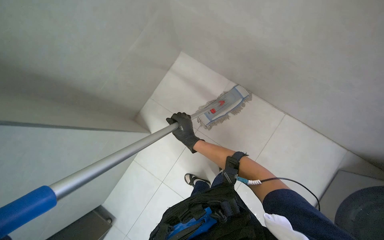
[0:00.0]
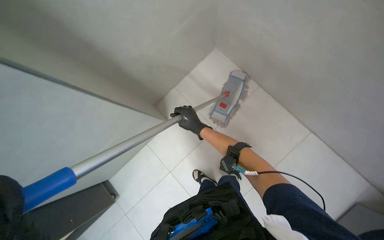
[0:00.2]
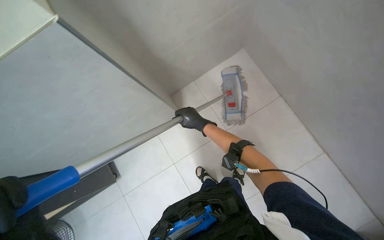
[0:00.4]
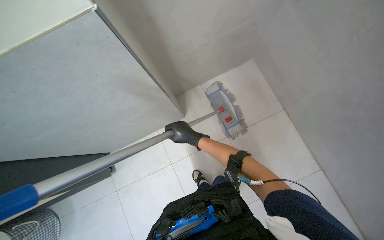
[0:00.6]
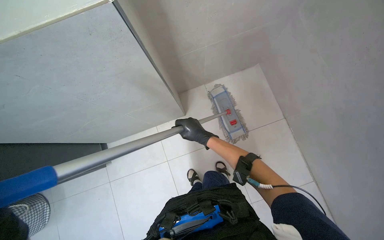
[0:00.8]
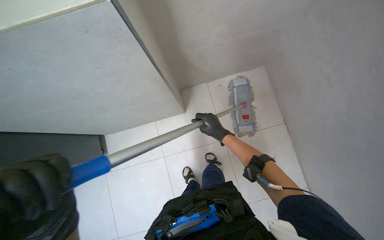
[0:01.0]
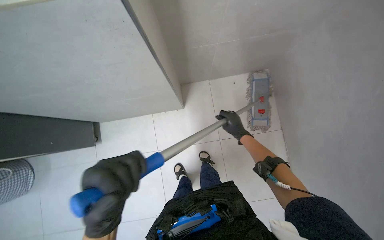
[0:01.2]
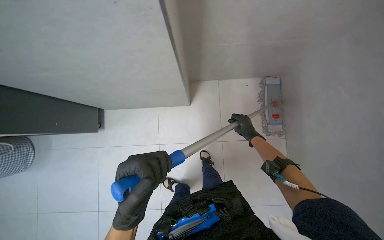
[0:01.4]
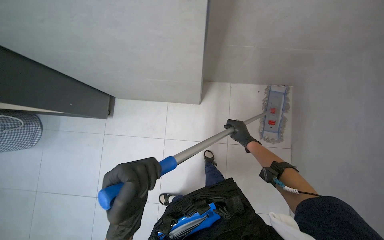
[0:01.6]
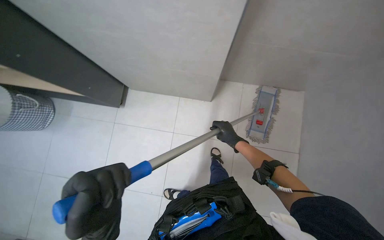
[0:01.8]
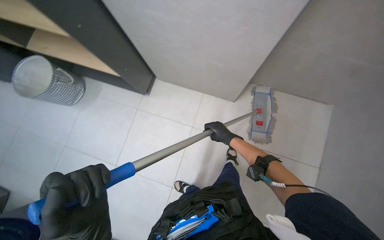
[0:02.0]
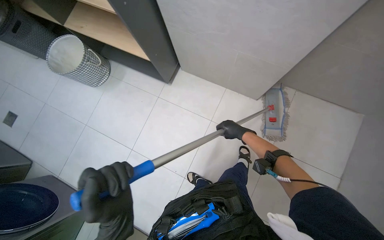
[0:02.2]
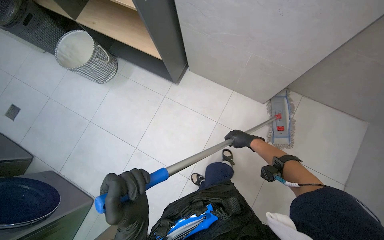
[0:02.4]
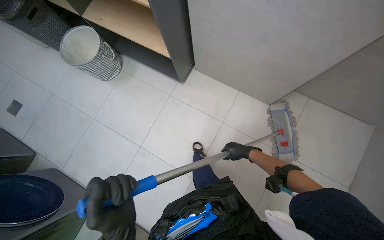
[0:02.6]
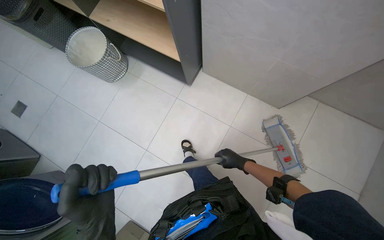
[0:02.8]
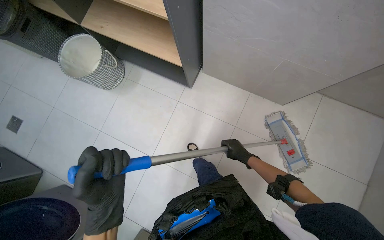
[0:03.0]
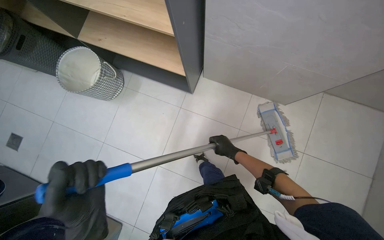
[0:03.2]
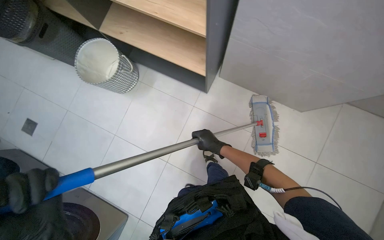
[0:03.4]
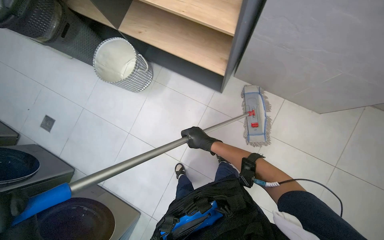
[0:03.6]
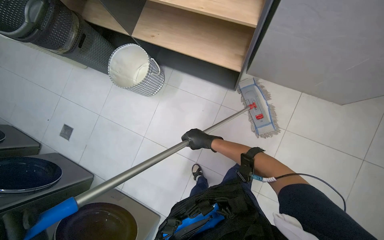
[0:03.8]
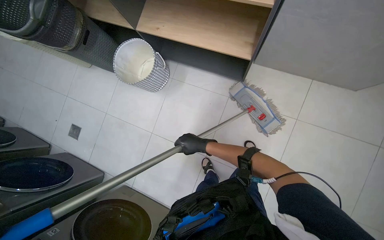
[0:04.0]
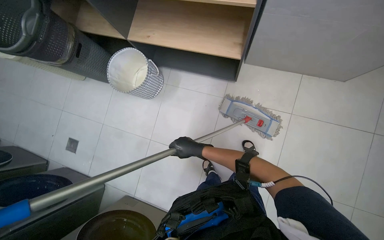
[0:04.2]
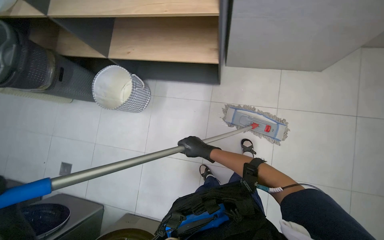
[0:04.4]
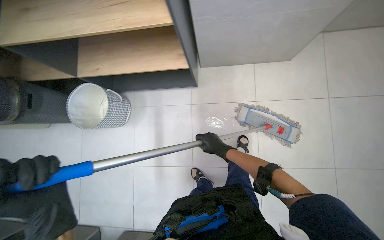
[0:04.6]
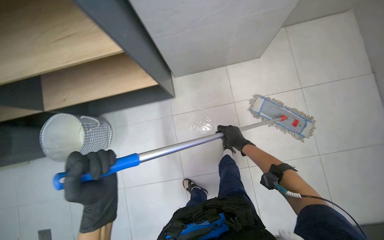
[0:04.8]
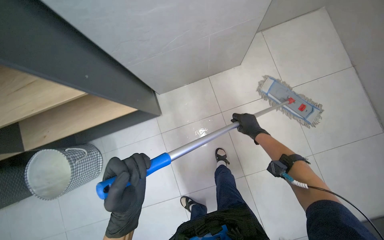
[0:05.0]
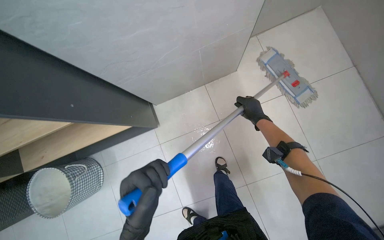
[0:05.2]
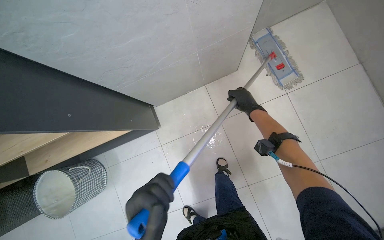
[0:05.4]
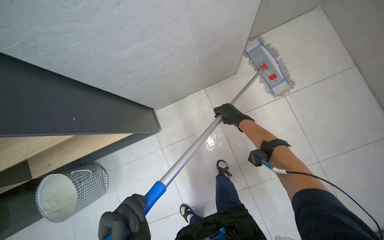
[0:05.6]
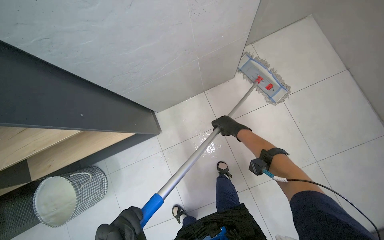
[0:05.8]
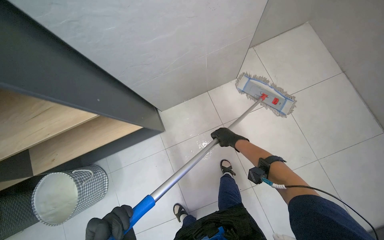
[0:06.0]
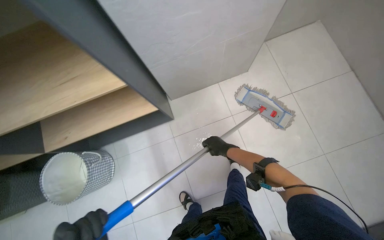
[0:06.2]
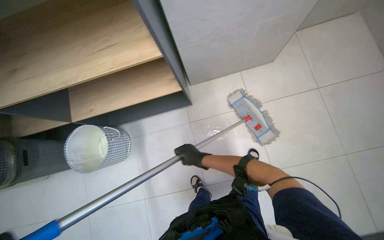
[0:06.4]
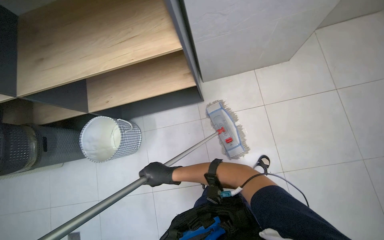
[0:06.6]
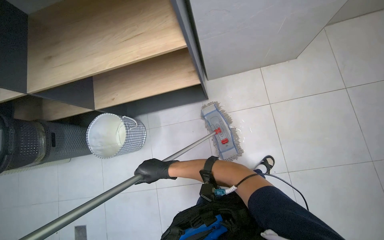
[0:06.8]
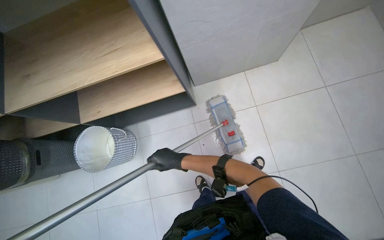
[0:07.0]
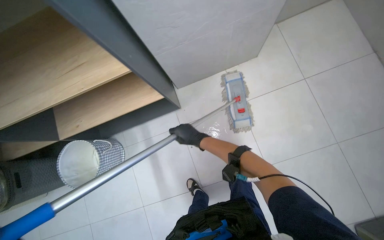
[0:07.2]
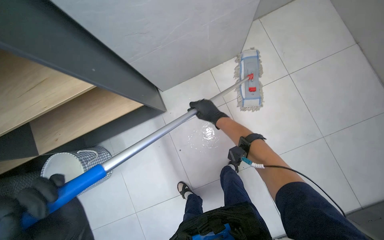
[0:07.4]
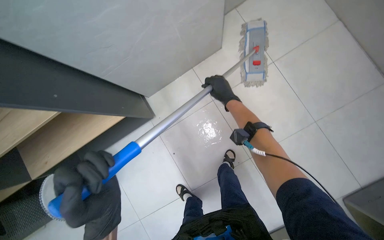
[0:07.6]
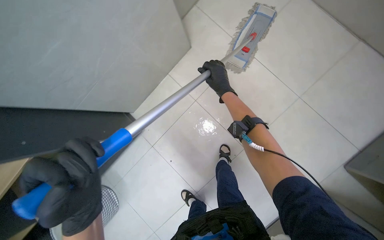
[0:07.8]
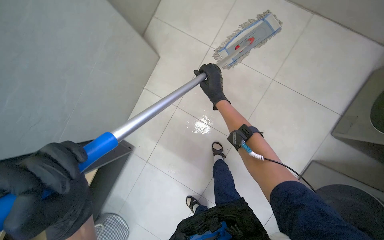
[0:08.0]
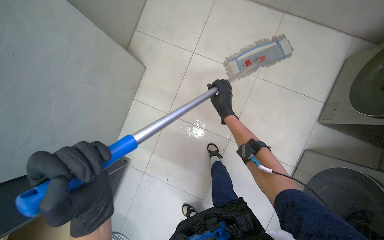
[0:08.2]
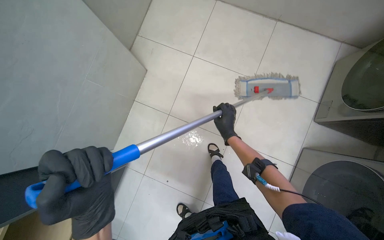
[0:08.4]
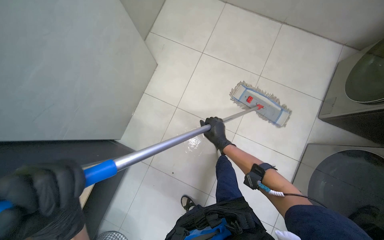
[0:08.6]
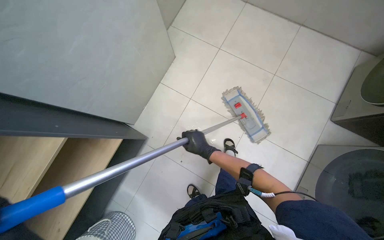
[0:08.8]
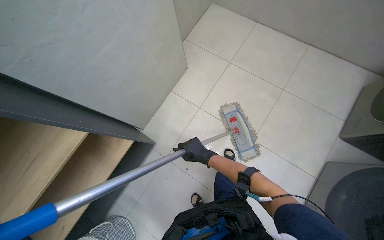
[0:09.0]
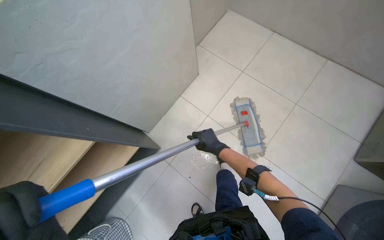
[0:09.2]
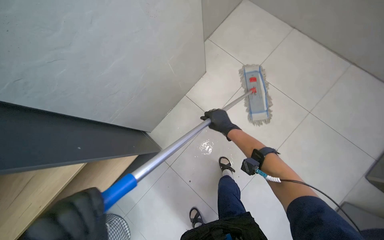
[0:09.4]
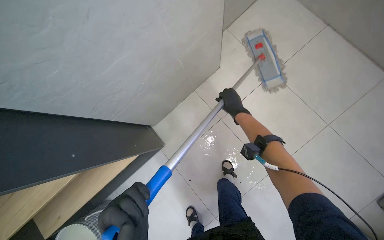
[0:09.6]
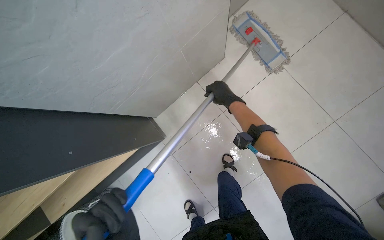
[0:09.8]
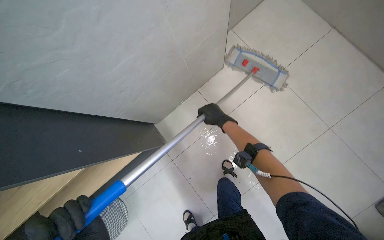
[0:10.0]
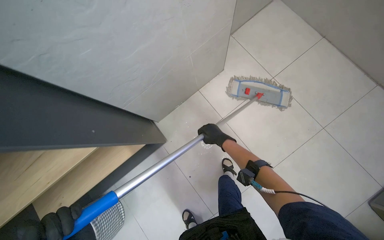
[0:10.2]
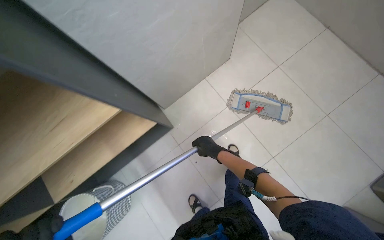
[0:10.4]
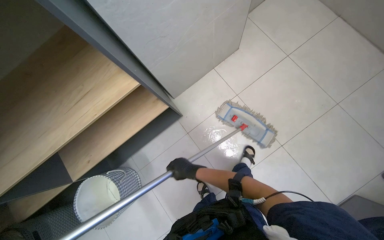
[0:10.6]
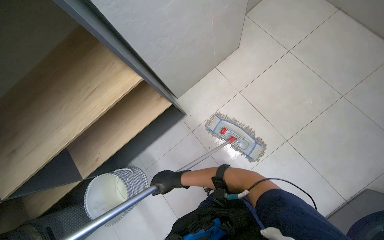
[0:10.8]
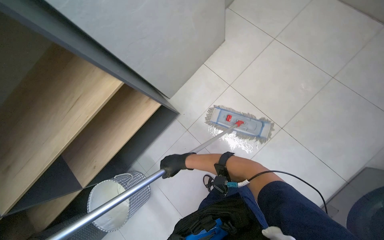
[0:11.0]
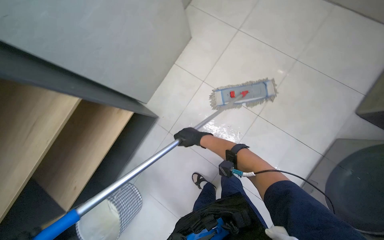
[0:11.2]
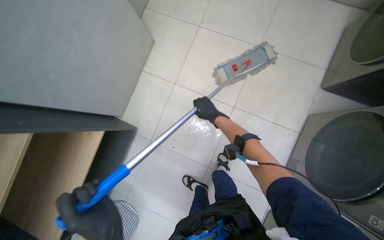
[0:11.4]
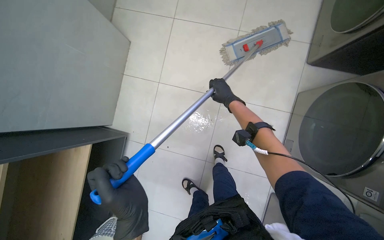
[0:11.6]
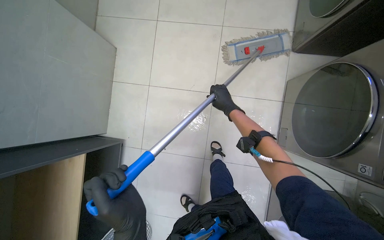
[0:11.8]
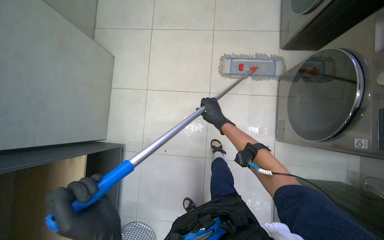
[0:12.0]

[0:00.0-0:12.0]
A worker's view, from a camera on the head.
Job: mopping floor.
The whole recording: Mopping laundry room floor. The worker mops the tiled floor of the laundry room.
0:00.0 to 0:01.6: The right hand moves farther from the camera and to the right, some 40 cm.
0:01.6 to 0:03.0: The camera travels to the left, approximately 50 cm.
0:03.0 to 0:04.4: The right hand heads to the left and nearer to the camera, covering about 20 cm.
0:09.0 to 0:10.4: The right hand goes up the picture and returns, about 20 cm each way.
0:10.4 to 0:12.0: The scene rotates counterclockwise by about 45 degrees.

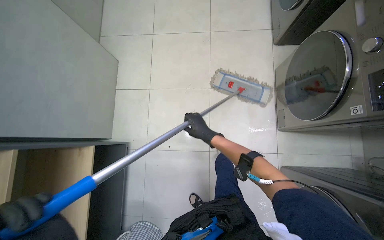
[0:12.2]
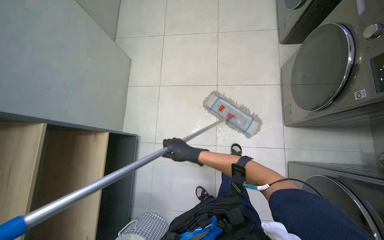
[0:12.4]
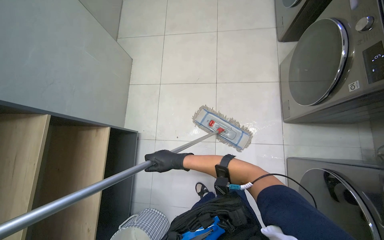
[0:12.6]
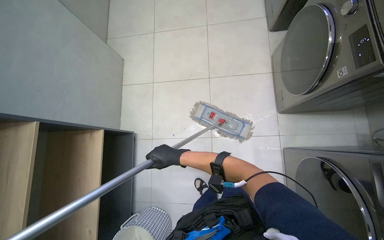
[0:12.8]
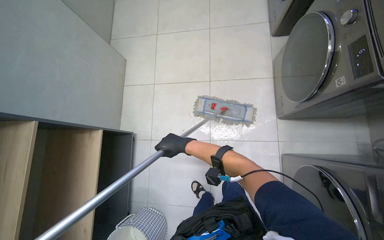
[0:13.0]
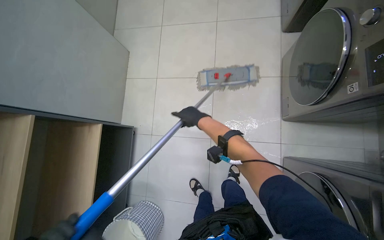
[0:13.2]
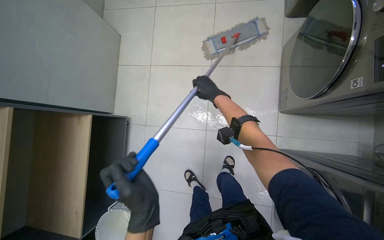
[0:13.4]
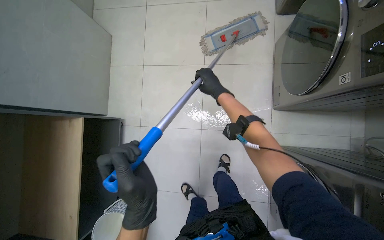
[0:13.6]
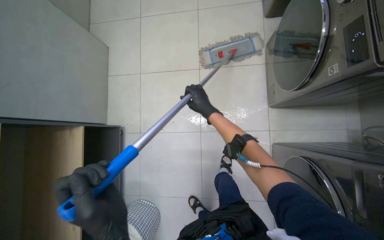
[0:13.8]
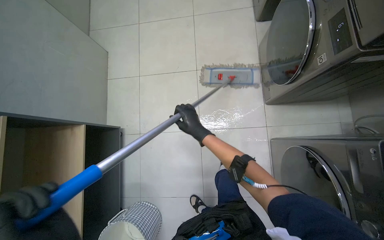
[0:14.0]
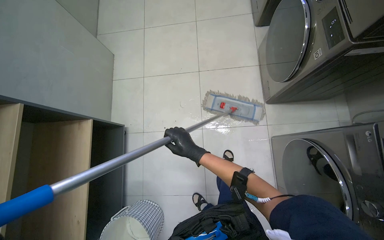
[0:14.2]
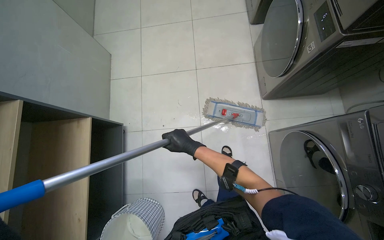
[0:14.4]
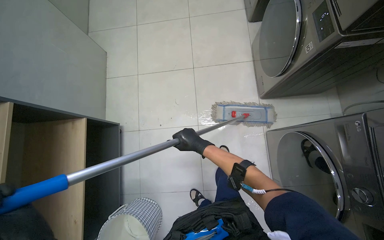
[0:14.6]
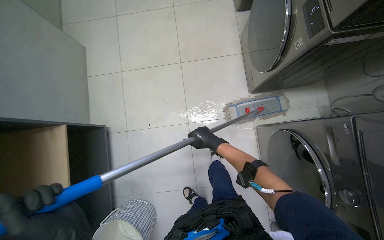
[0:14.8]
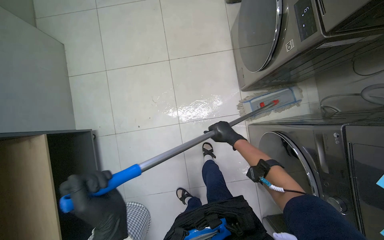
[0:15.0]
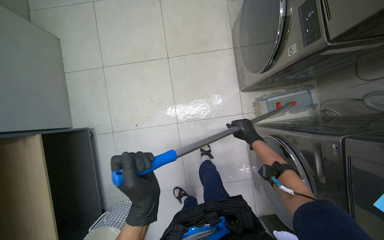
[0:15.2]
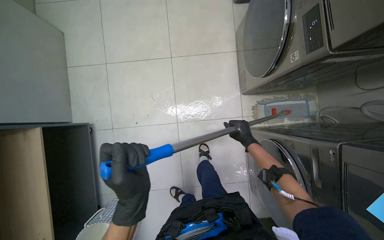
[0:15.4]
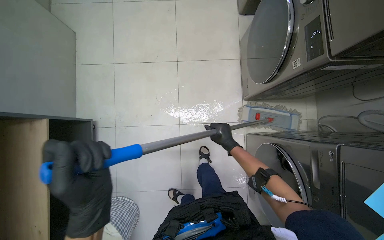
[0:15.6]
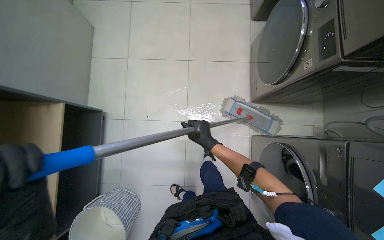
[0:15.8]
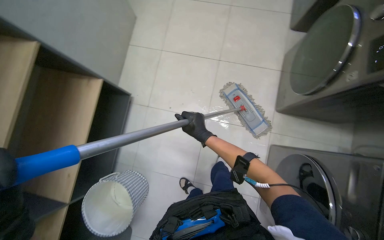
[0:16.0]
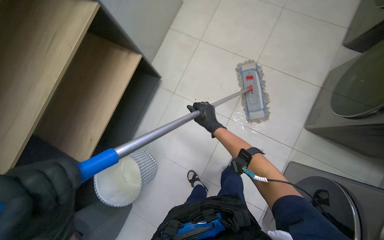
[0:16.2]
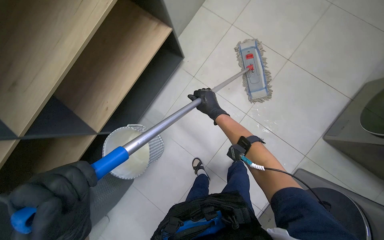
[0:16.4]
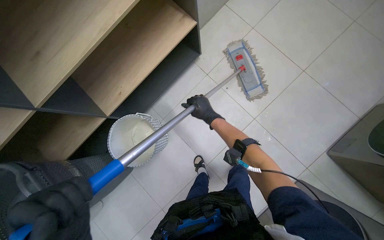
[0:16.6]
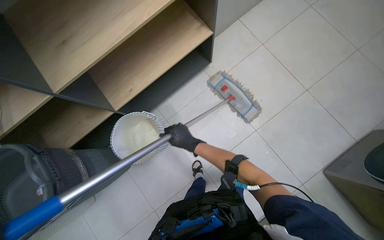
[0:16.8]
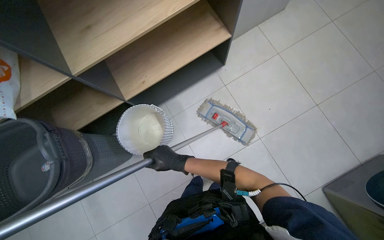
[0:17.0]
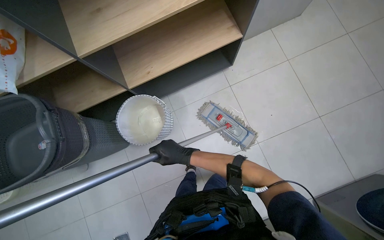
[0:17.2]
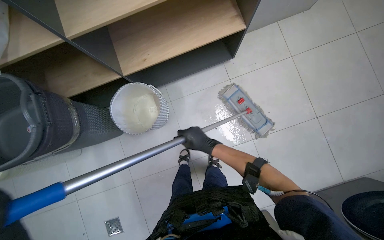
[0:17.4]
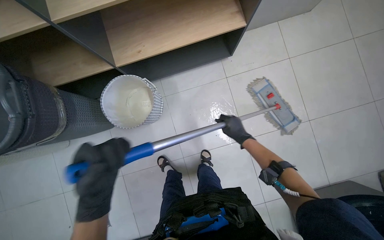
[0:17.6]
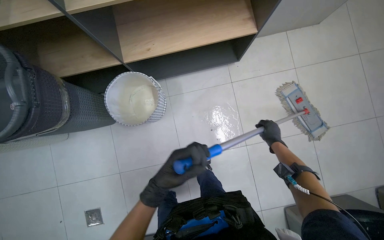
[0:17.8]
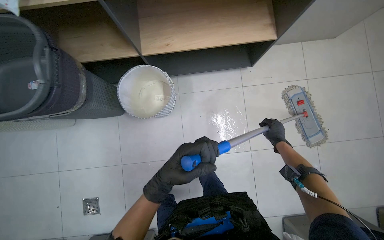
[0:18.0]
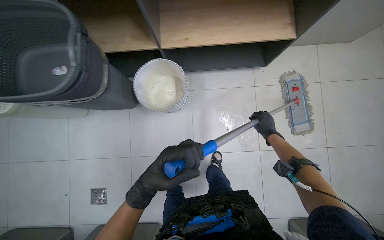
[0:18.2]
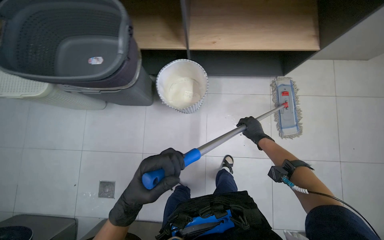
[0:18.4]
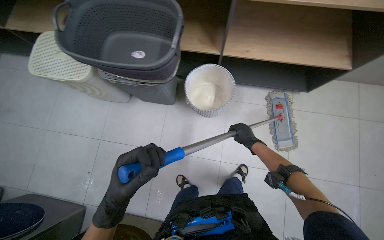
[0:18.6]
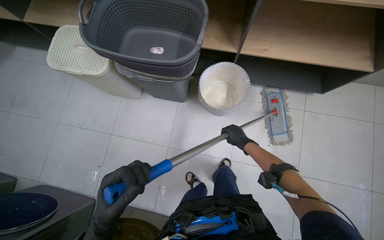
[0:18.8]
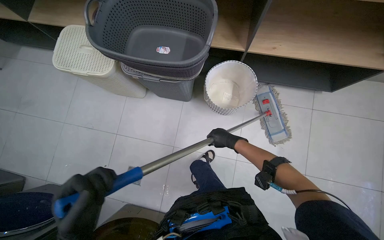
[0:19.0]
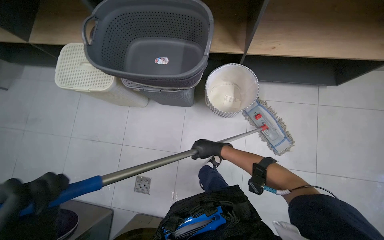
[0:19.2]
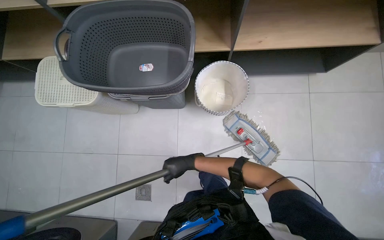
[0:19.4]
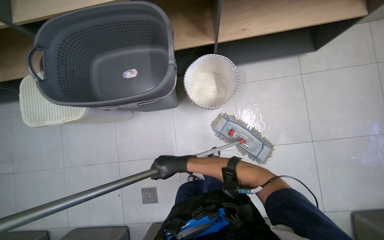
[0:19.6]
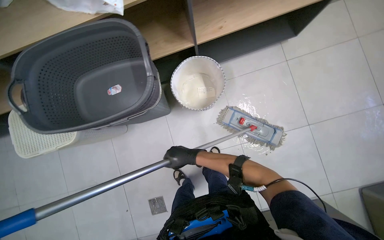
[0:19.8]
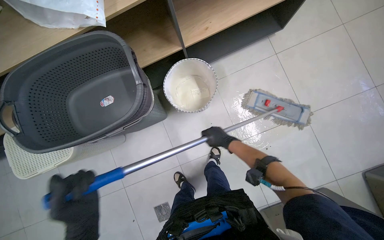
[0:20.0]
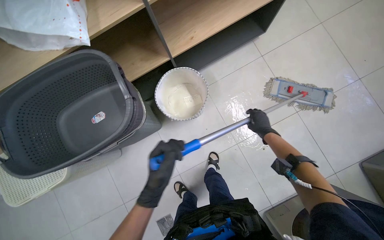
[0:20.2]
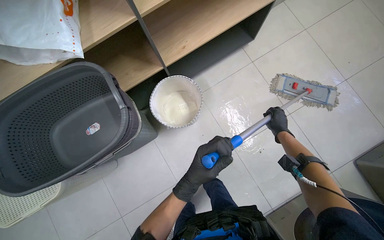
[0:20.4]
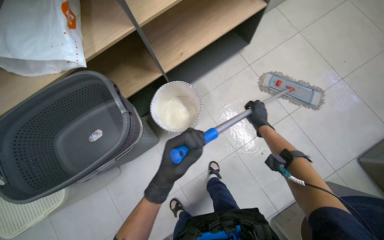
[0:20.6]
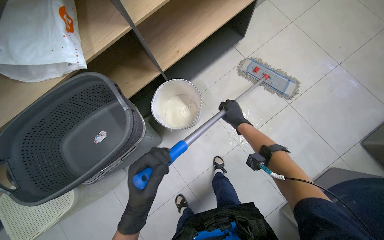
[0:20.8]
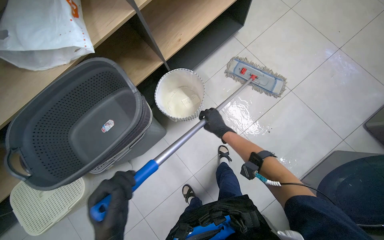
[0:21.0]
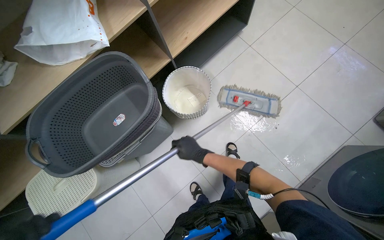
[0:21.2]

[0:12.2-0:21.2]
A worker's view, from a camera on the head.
Job: mopping floor.
The whole recording: Mopping laundry room floor. The worker mops the tiled floor of the laundry room.
0:12.2 to 0:13.8: The right hand moves up and down the picture over roughly 25 cm, changing direction 2 times.
0:13.8 to 0:15.2: The right hand travels to the right and down the picture by approximately 30 cm.
0:15.2 to 0:16.6: The scene turns roughly 30 degrees clockwise in the picture. The right hand travels to the left by about 50 cm.
0:16.6 to 0:18.2: The scene rotates clockwise by some 40 degrees.
0:19.8 to 0:21.2: The right hand goes to the right and returns, about 35 cm each way.
